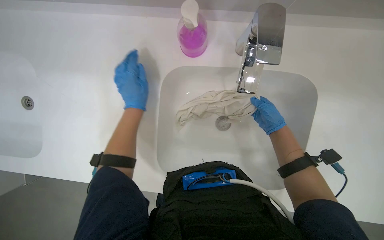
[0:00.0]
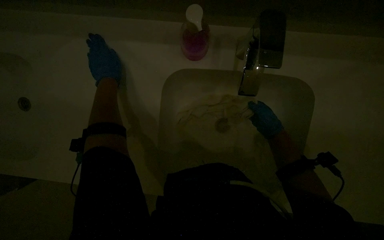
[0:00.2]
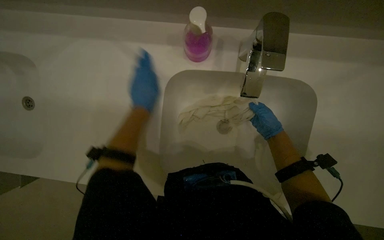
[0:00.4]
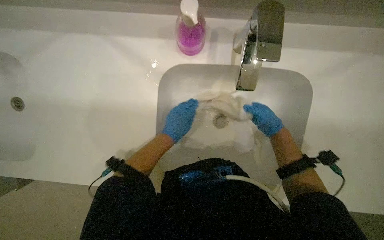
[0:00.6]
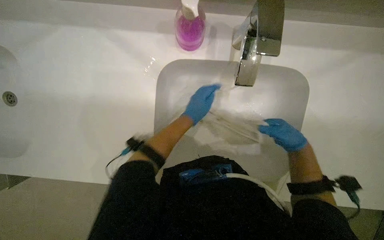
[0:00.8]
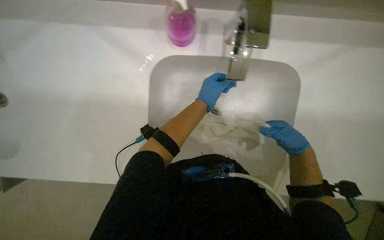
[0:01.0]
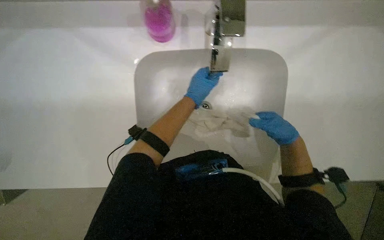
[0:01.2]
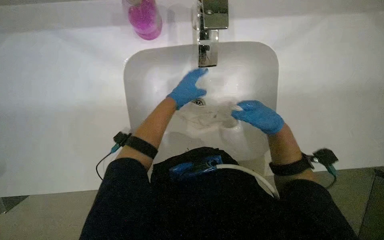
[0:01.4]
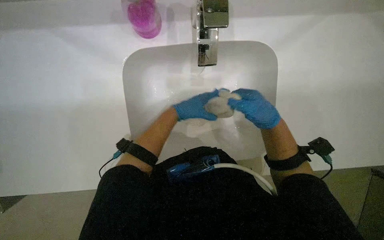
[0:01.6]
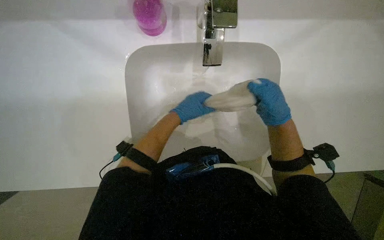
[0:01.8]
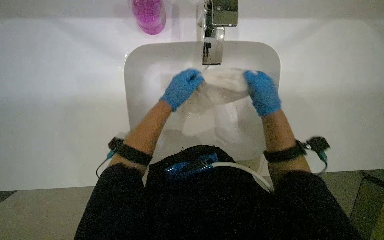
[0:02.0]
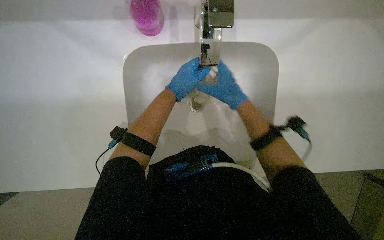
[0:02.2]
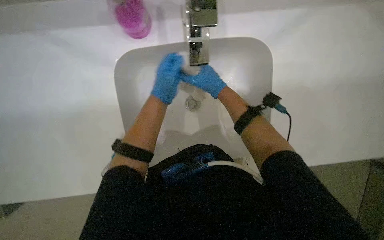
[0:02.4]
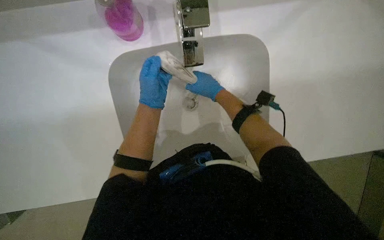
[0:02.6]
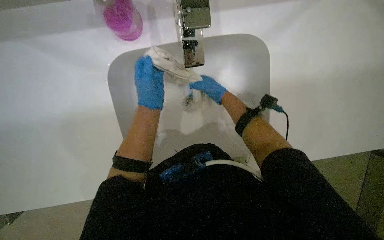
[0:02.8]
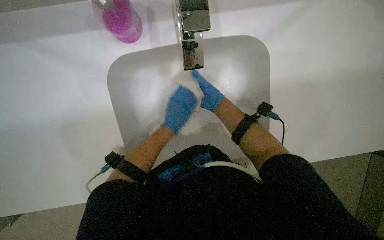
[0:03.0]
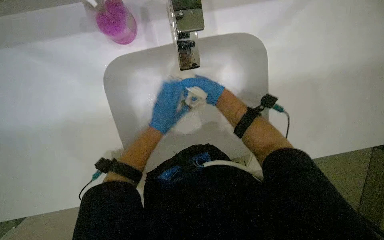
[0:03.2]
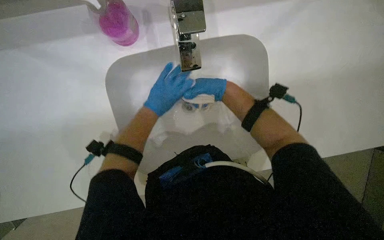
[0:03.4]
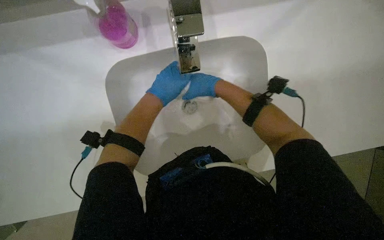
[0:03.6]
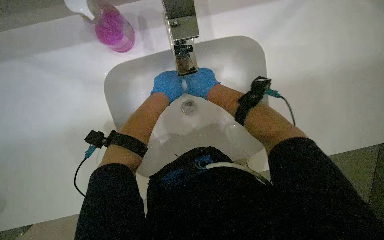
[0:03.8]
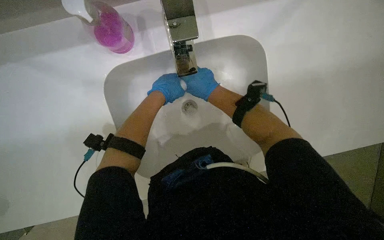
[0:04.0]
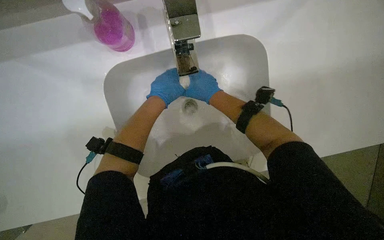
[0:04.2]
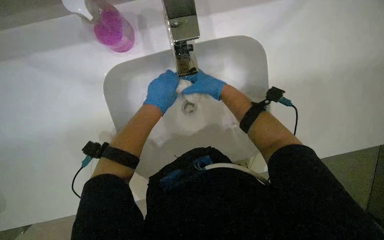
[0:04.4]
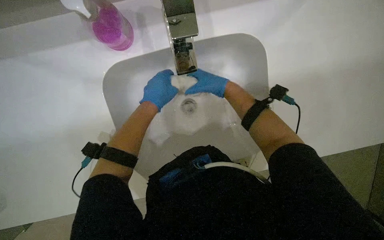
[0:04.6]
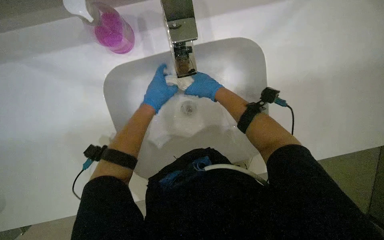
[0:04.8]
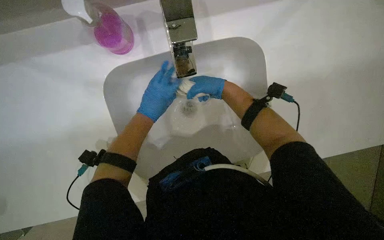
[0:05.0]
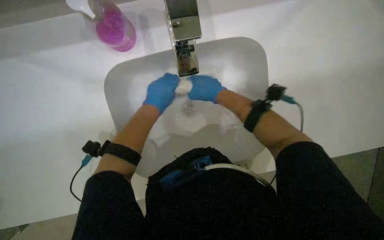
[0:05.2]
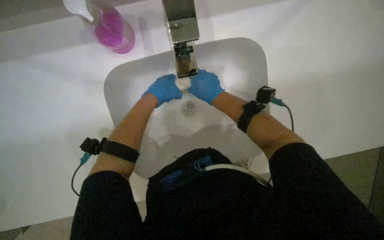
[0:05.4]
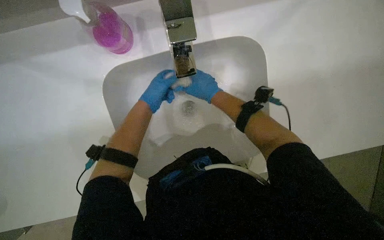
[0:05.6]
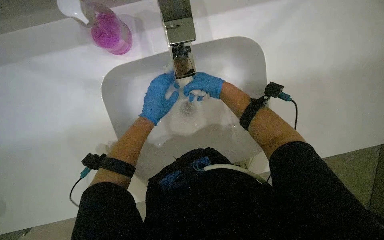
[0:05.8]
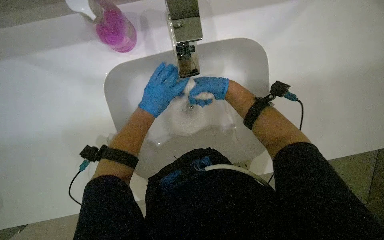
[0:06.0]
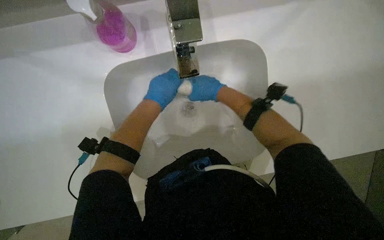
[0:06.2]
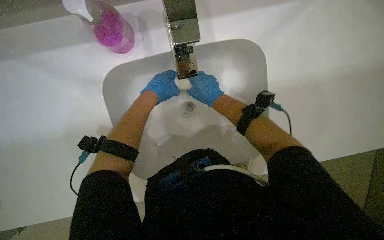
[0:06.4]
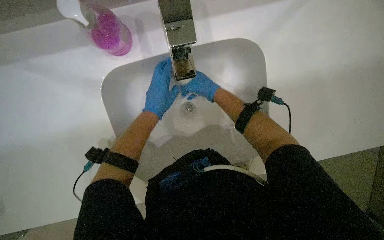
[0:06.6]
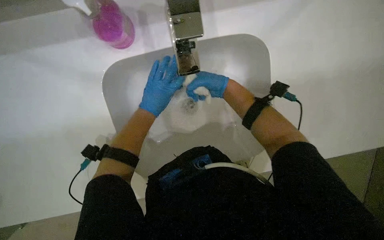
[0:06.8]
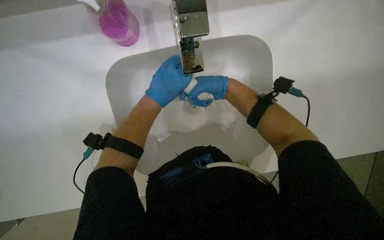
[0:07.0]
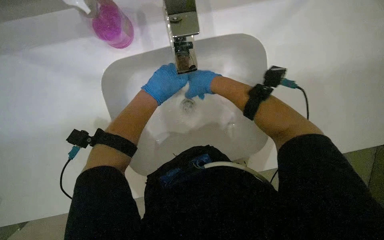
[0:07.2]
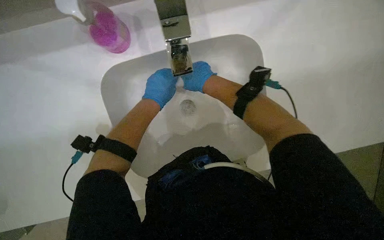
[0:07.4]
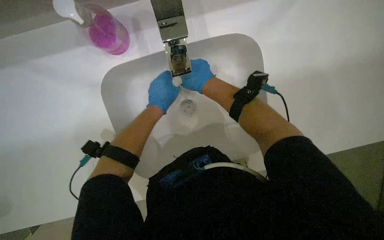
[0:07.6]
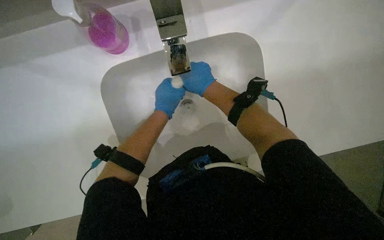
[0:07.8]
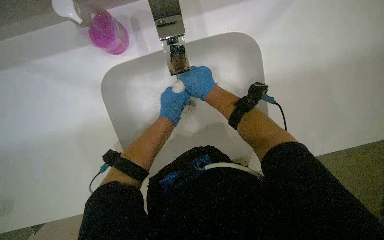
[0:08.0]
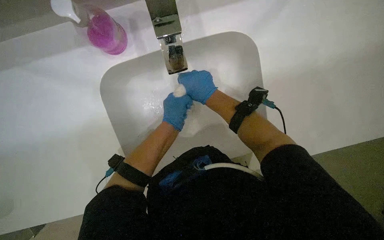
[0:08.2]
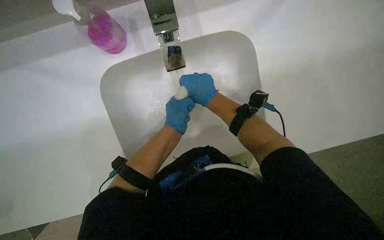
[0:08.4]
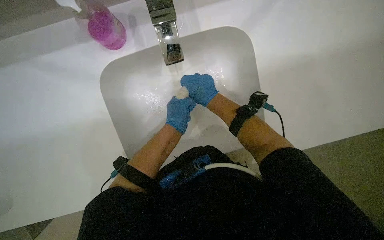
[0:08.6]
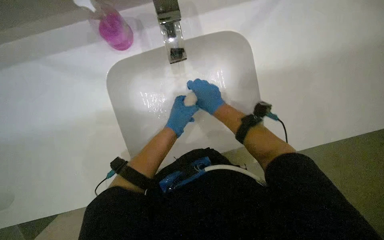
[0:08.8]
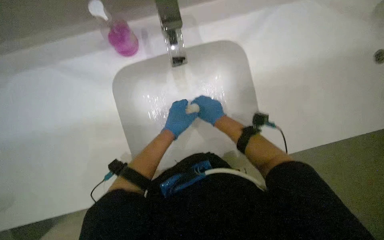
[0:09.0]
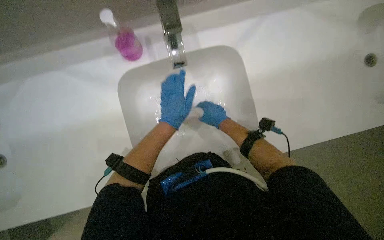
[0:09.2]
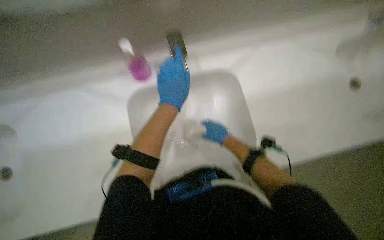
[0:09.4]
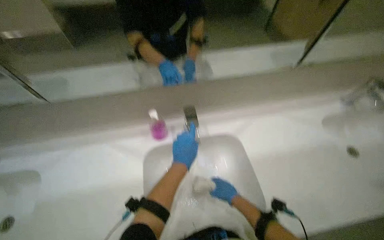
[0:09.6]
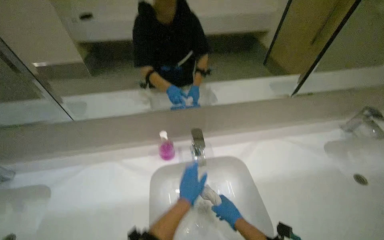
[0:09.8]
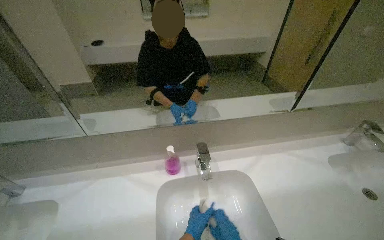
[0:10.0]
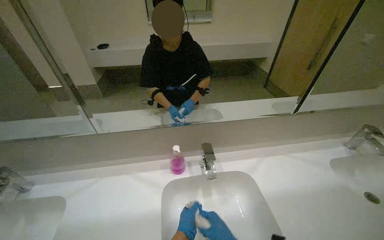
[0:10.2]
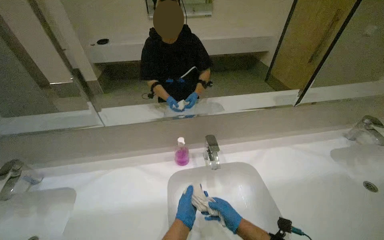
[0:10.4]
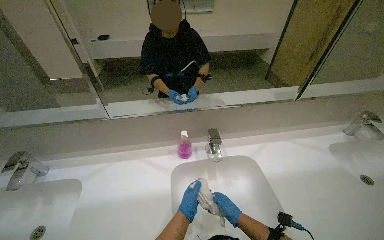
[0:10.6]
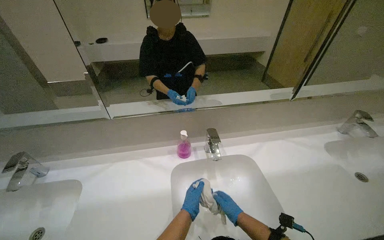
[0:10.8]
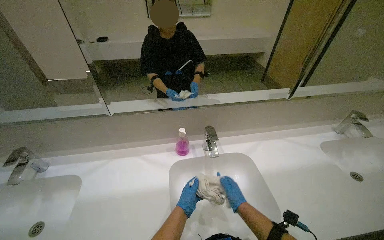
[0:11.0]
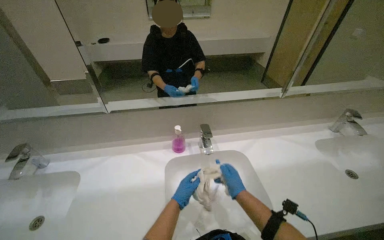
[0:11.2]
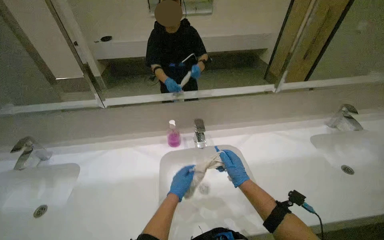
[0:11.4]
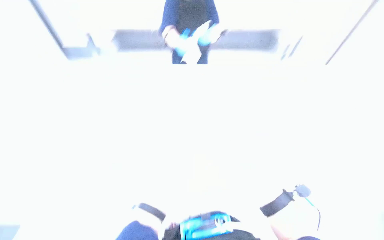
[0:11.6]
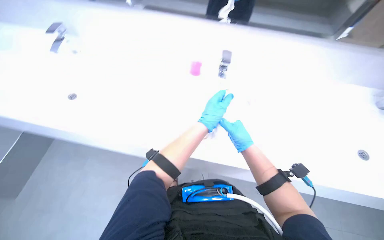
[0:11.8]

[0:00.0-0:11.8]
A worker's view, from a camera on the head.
Job: preparing cleaning supplies.
The whole recording: Rinsing cleaning cloth. The worker rinses a cleaning cloth under running water in the sink.
0.0 to 1.4 s: The right hand travels nearer to the camera by approximately 15 cm. The left hand shifts about 15 cm farther from the camera, and goes to the right and returns, about 20 cm each way.
1.4 to 3.0 s: The right hand is displaced farther from the camera and to the left by about 20 cm, while the left hand is displaced down the picture by roughly 10 cm.
3.0 to 4.4 s: The left hand travels up the picture by approximately 10 cm.
4.4 to 7.4 s: The hands work in one place, with small movements.
7.4 to 8.8 s: The left hand moves down the picture, roughly 10 cm.
8.8 to 10.4 s: The wearer looks roughly 35 degrees further upward.
10.4 to 11.8 s: The view tips downward by approximately 15 degrees. The right hand is displaced up the picture by roughly 10 cm.

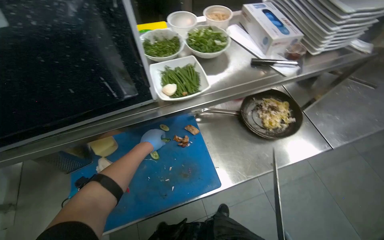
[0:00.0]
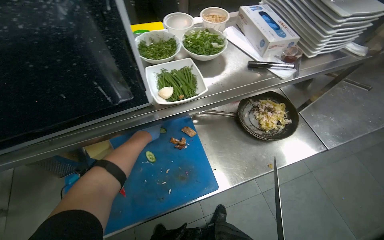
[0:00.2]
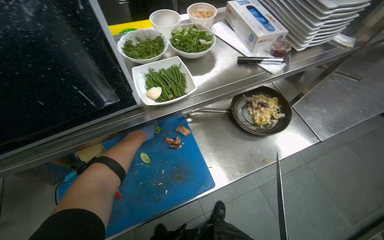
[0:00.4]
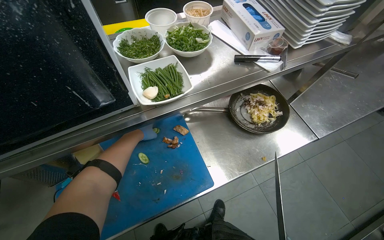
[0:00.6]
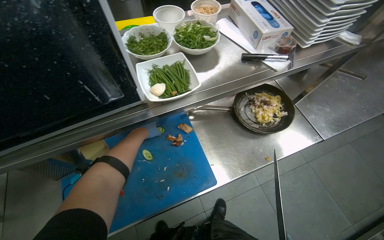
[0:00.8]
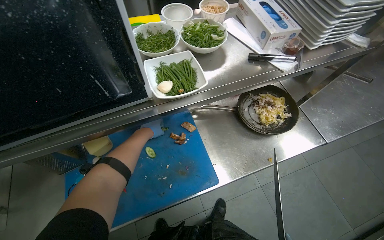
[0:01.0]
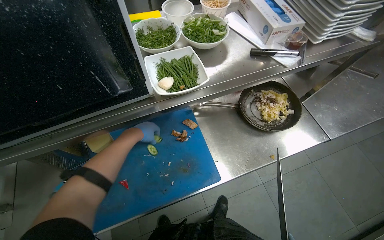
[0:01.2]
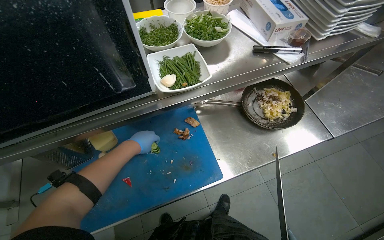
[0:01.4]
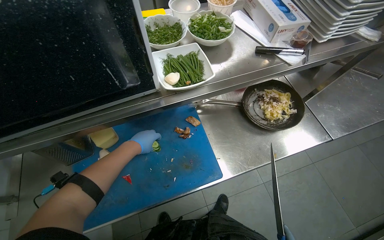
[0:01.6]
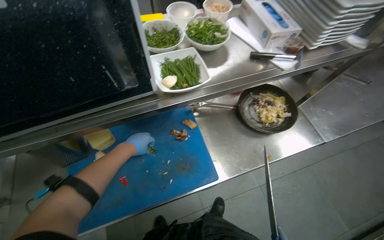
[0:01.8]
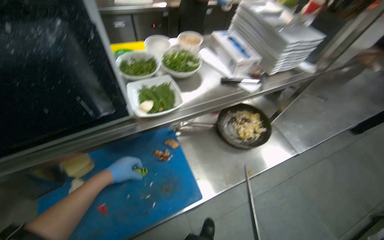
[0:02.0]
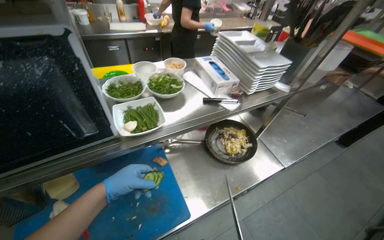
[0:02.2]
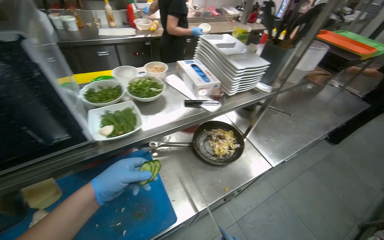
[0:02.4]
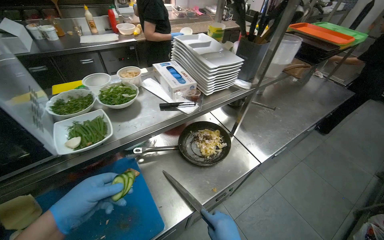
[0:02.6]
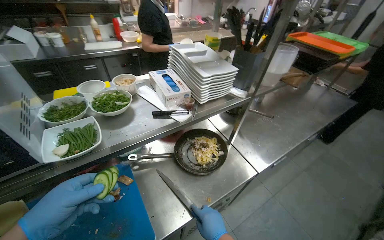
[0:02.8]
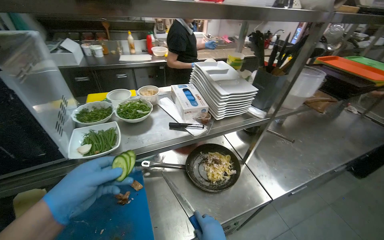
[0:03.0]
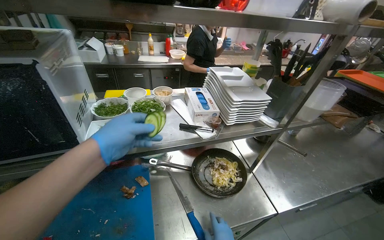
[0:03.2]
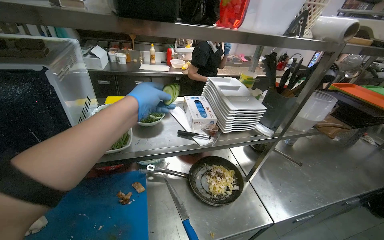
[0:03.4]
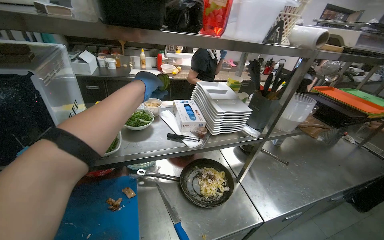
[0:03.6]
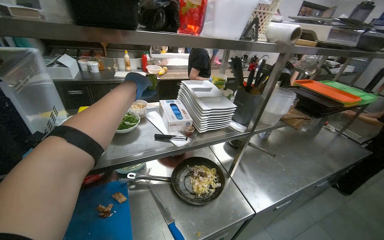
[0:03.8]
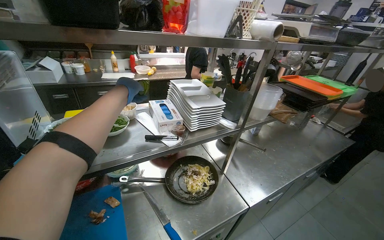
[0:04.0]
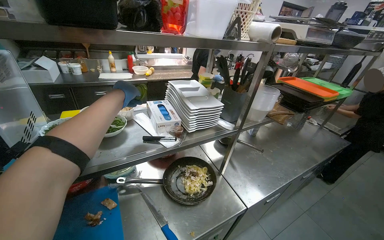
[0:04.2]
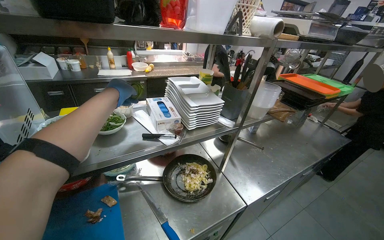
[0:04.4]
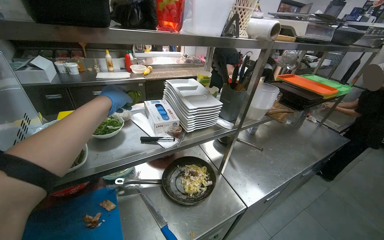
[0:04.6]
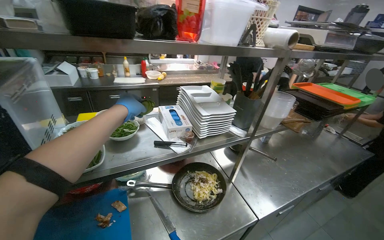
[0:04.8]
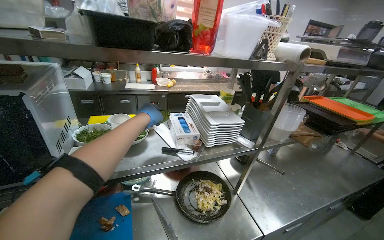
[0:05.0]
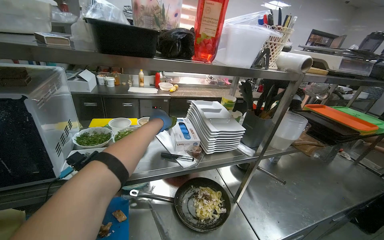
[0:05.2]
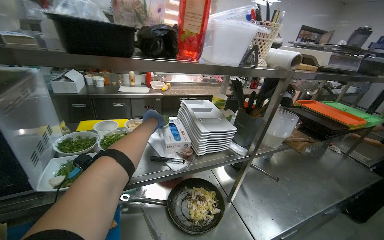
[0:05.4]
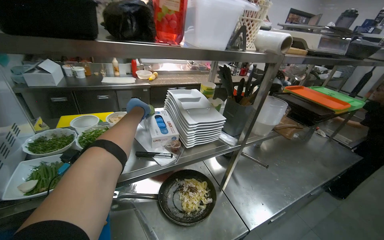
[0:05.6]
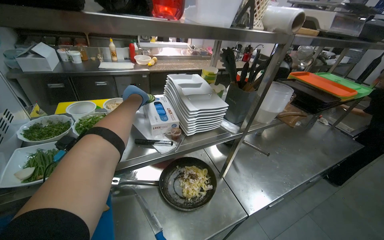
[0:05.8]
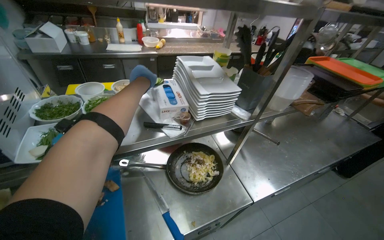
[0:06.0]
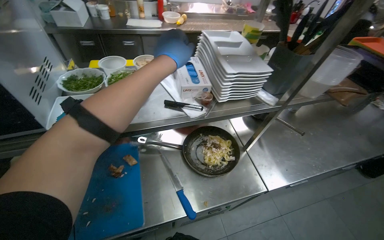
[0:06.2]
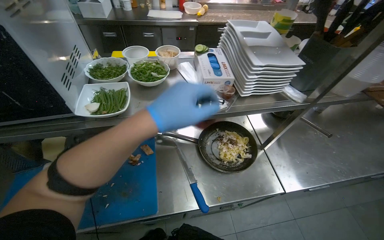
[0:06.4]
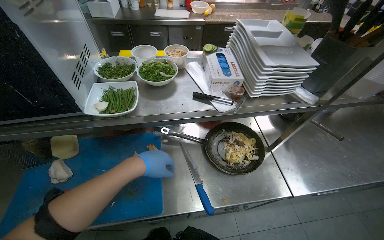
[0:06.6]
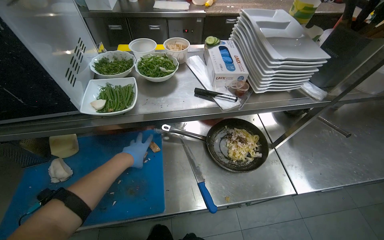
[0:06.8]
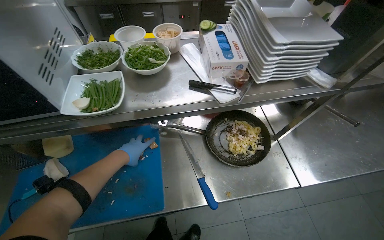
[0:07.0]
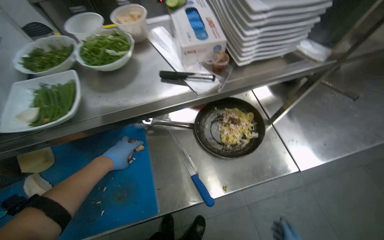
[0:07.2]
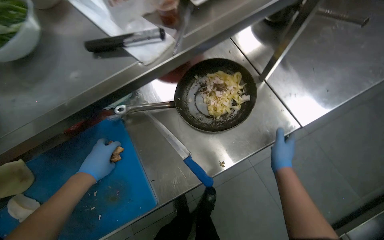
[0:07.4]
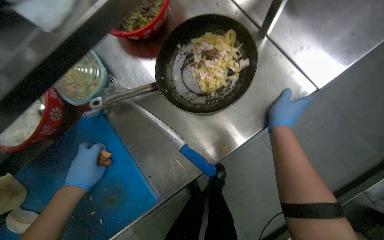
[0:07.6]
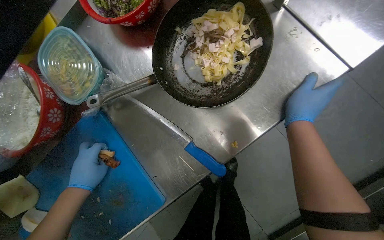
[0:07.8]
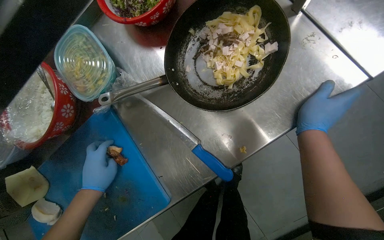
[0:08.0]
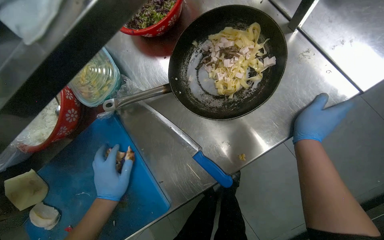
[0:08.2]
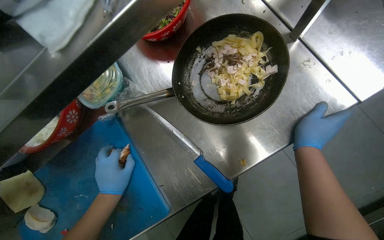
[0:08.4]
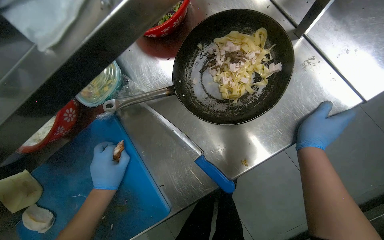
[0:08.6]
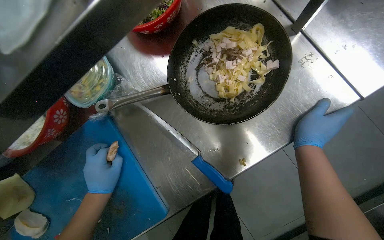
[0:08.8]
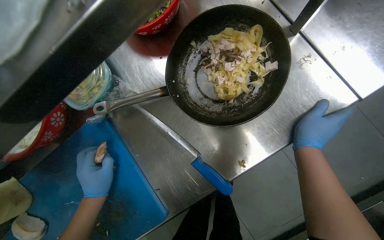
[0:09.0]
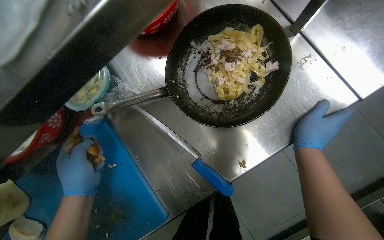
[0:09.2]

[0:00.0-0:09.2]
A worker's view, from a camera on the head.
Job: preparing food.
The whole recording: Slicing cooked chicken on cutting board. The worker slices cooked chicken breast on a blue cutting board with a knife.
1.6 to 3.0 s: The view tilts some 25 degrees upward.
3.0 to 4.6 s: The left hand shifts some 30 cm up the picture and farther from the camera.
4.6 to 6.2 s: The camera pitches downward, by approximately 15 degrees. The left hand travels to the right by roughly 10 cm.
6.2 to 7.6 s: The camera pitches downward, by some 30 degrees. The scene turns some 25 degrees counterclockwise in the picture.
7.6 to 9.2 s: The hands stay close to where they were, moving slightly.
